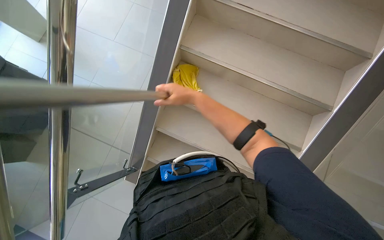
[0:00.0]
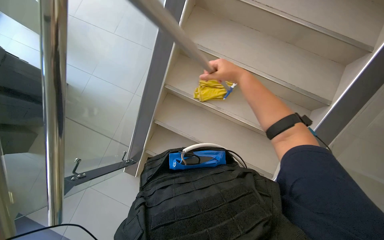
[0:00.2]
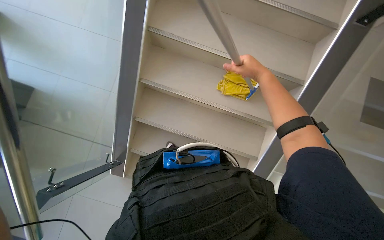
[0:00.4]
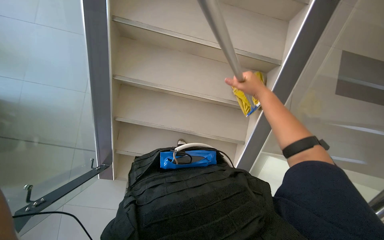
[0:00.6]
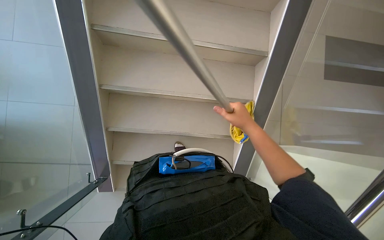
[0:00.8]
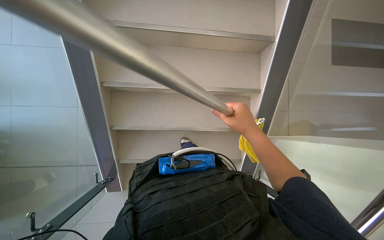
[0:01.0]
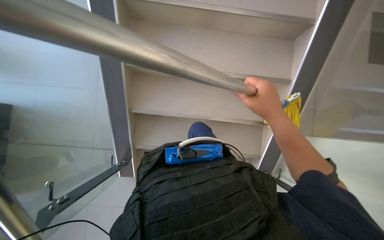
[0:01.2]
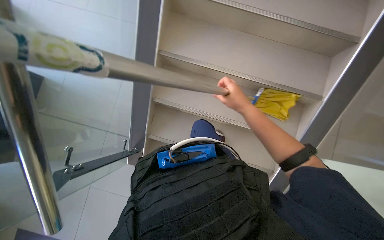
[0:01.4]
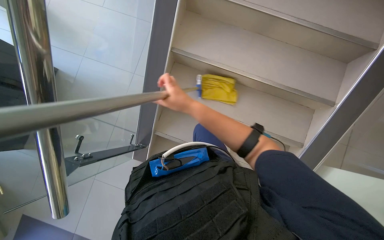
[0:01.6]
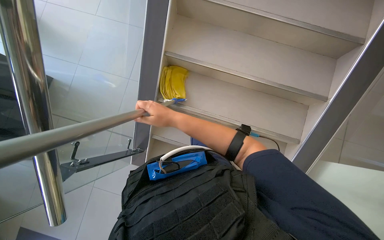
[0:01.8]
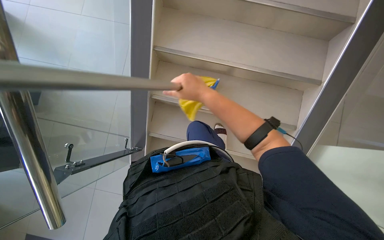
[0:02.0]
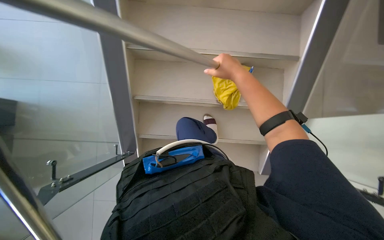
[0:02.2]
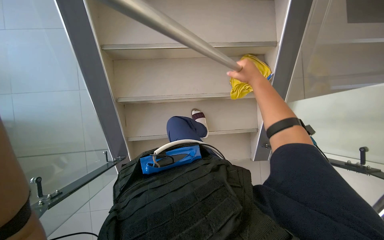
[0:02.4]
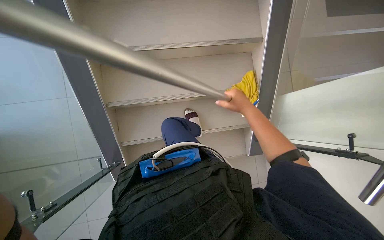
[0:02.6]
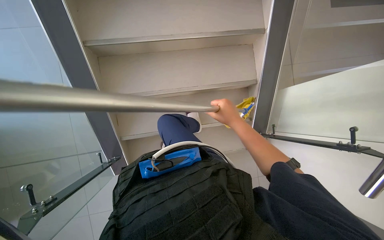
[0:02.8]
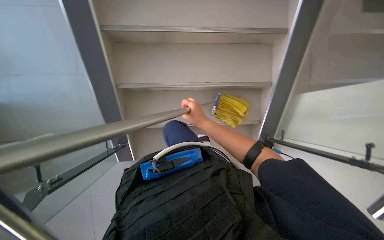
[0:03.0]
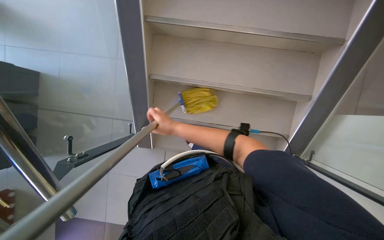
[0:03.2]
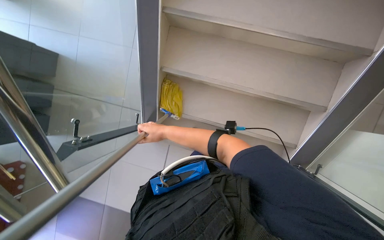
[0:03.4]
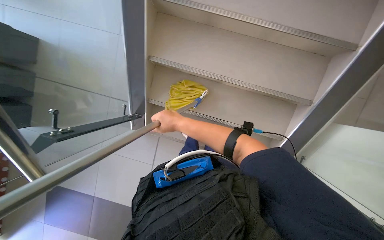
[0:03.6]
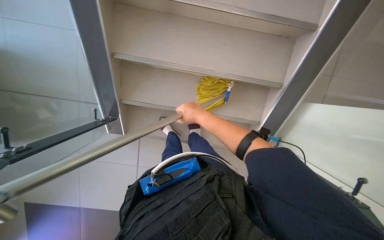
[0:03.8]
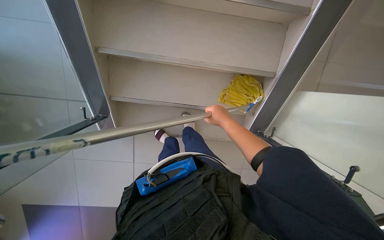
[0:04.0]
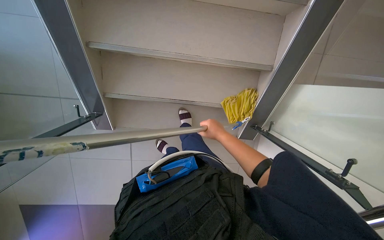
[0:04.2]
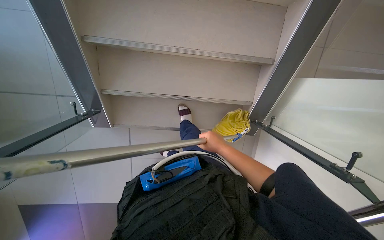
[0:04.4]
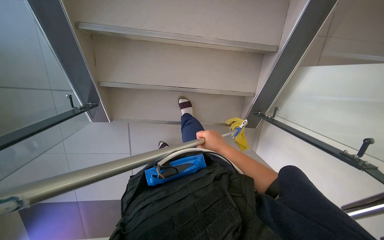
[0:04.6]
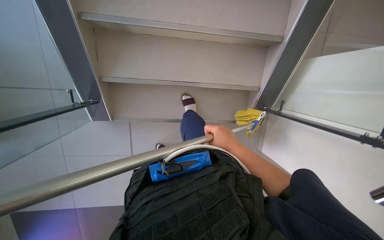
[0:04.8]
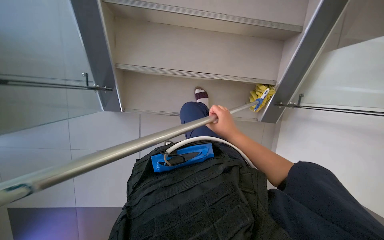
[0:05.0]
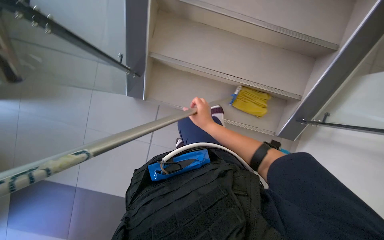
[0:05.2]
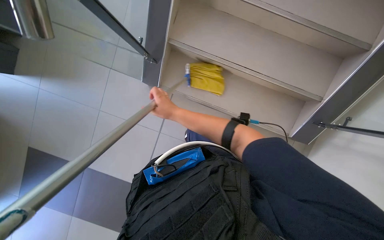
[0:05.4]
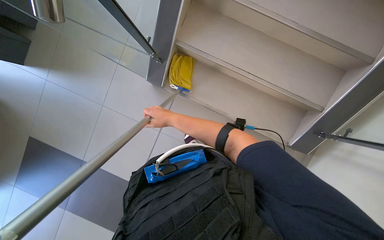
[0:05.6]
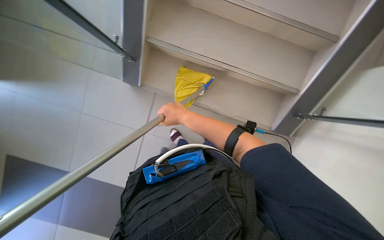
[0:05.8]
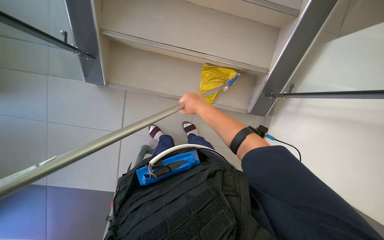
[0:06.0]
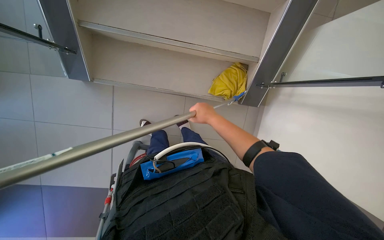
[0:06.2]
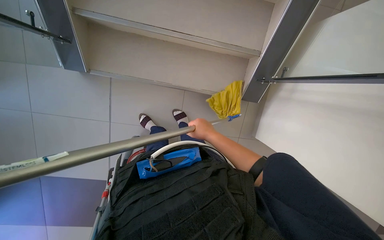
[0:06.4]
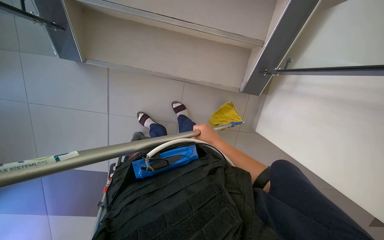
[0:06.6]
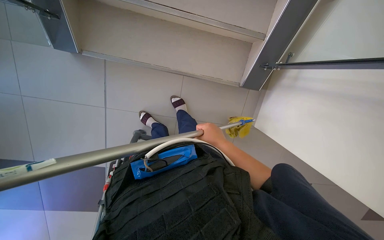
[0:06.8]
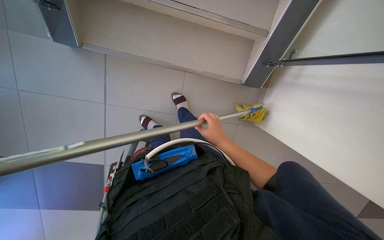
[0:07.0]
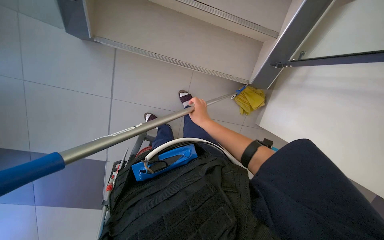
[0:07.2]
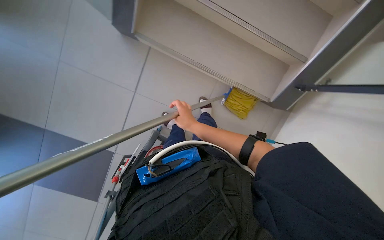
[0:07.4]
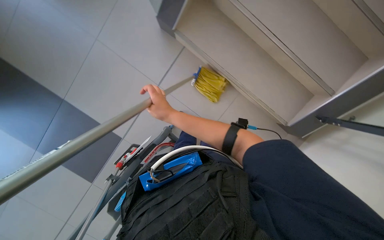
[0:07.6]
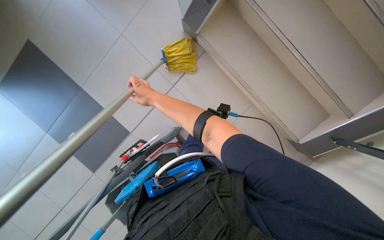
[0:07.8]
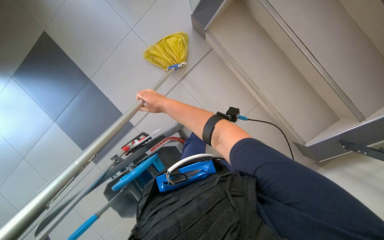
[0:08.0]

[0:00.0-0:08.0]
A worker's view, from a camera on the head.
Job: mopping floor.
The whole recording: Mopping stairs. The worker mops the stairs using a long-handled mop.
0:00.0 to 0:01.6: The camera pitches downward, by about 15 degrees. The right hand moves about 25 cm to the right and comes back.
0:03.2 to 0:04.8: The right hand shifts about 15 cm to the right.
0:04.8 to 0:06.4: The wearer looks roughly 20 degrees further downward.
0:06.4 to 0:08.0: The head turns to the left by roughly 40 degrees.
